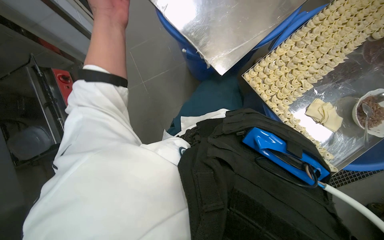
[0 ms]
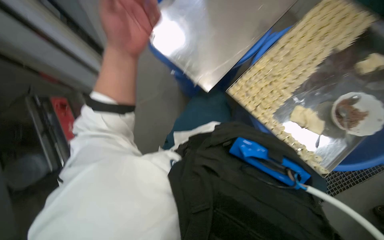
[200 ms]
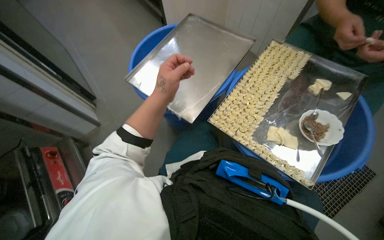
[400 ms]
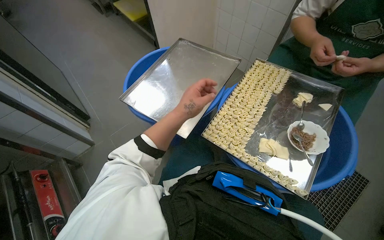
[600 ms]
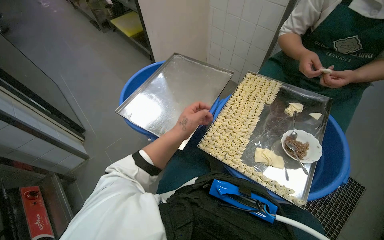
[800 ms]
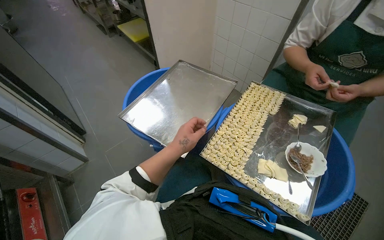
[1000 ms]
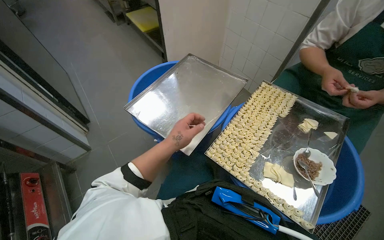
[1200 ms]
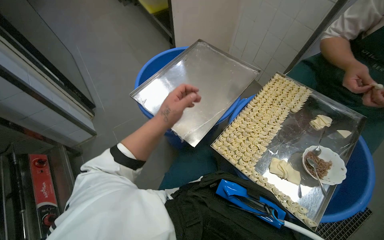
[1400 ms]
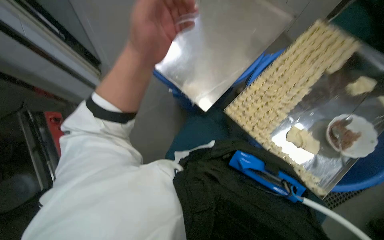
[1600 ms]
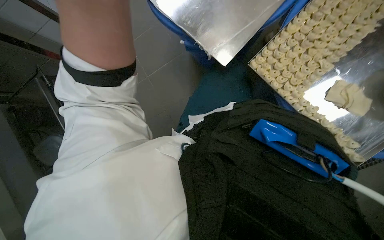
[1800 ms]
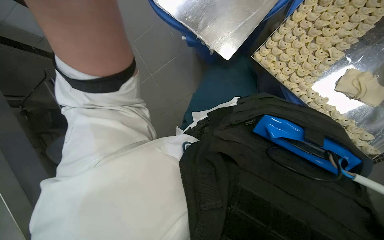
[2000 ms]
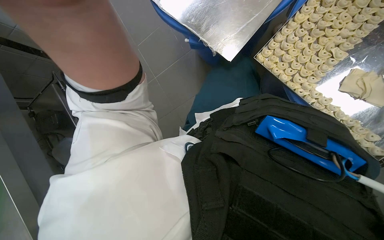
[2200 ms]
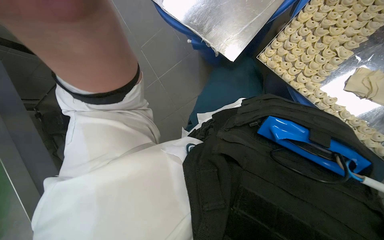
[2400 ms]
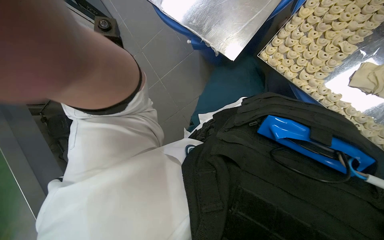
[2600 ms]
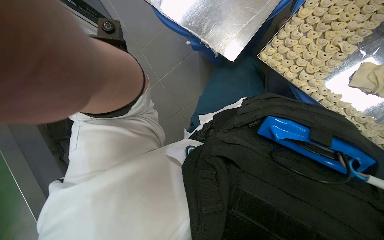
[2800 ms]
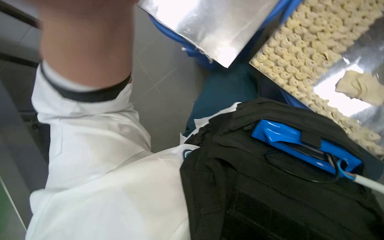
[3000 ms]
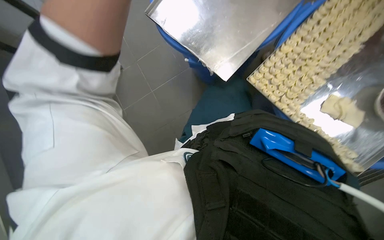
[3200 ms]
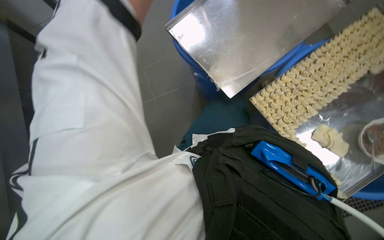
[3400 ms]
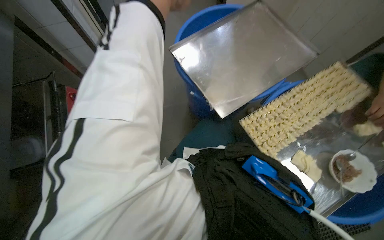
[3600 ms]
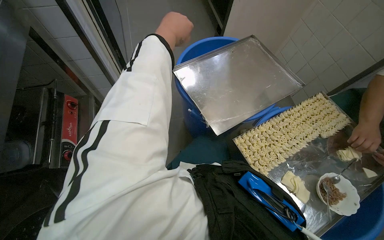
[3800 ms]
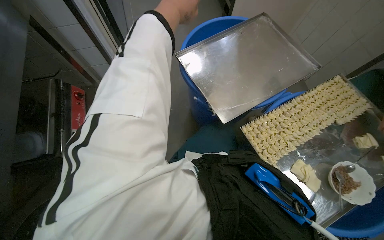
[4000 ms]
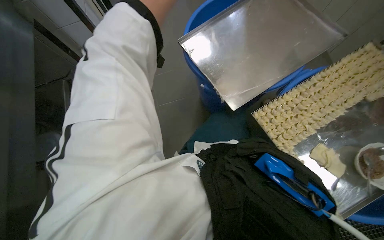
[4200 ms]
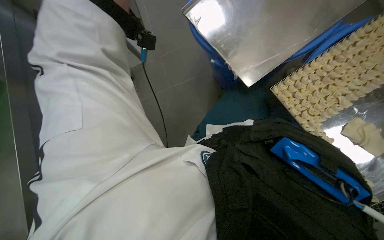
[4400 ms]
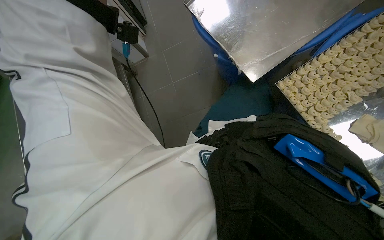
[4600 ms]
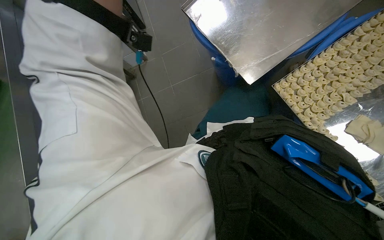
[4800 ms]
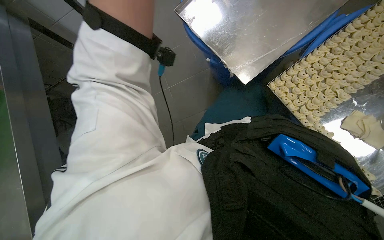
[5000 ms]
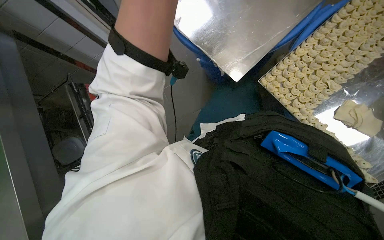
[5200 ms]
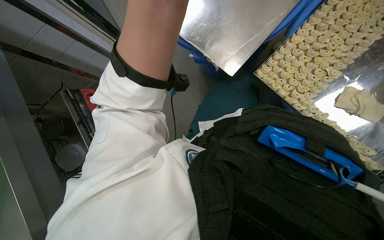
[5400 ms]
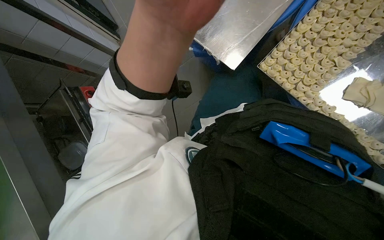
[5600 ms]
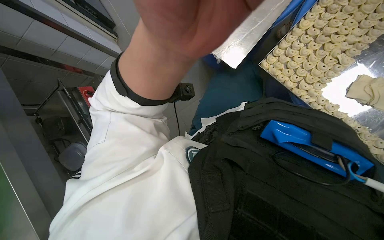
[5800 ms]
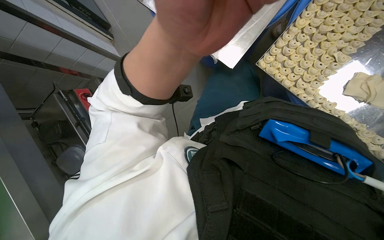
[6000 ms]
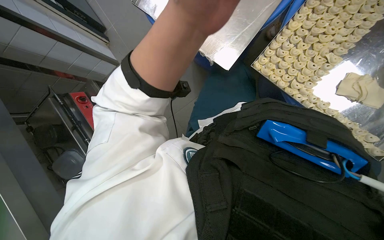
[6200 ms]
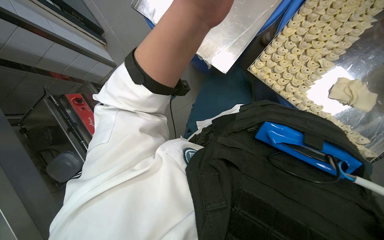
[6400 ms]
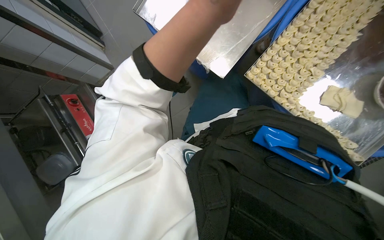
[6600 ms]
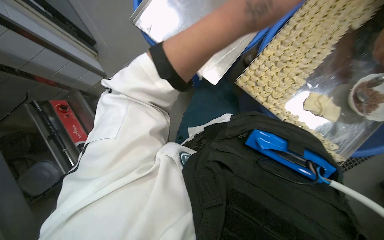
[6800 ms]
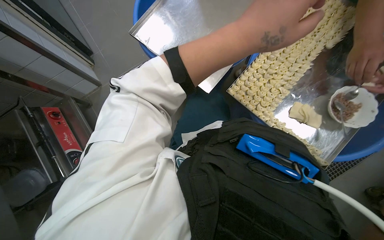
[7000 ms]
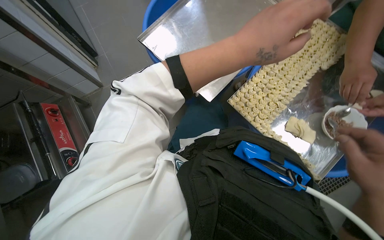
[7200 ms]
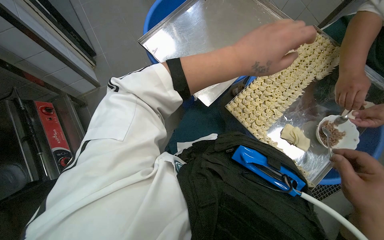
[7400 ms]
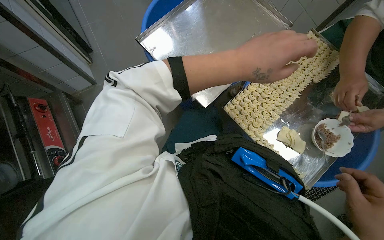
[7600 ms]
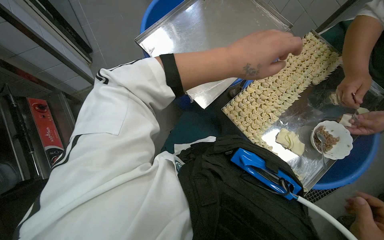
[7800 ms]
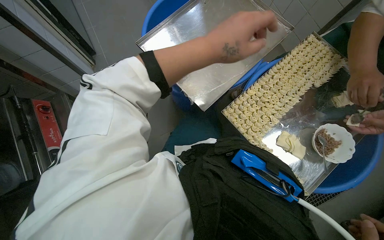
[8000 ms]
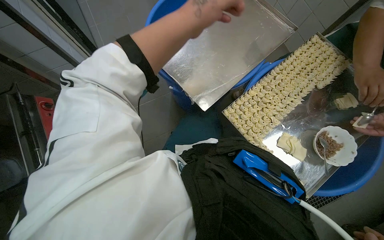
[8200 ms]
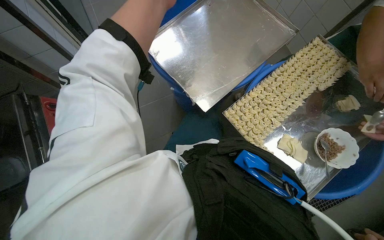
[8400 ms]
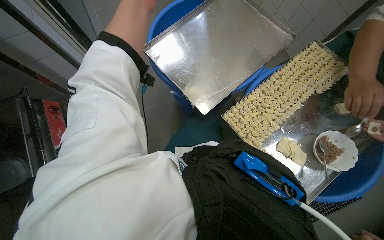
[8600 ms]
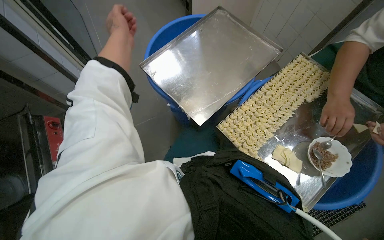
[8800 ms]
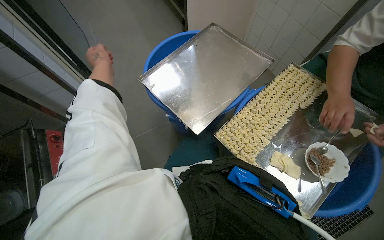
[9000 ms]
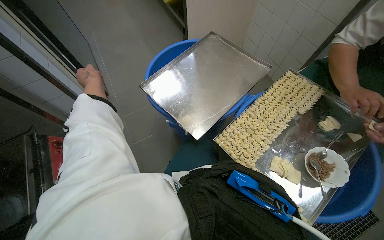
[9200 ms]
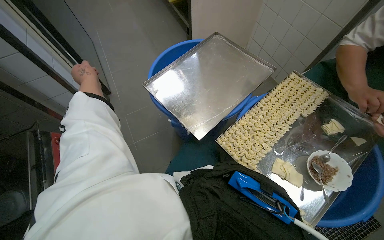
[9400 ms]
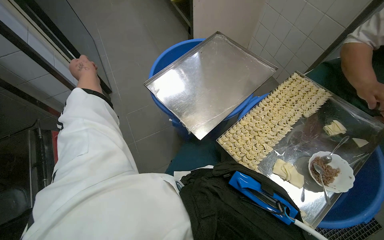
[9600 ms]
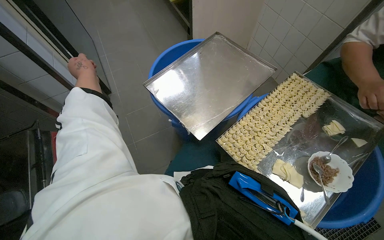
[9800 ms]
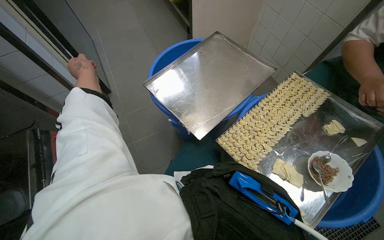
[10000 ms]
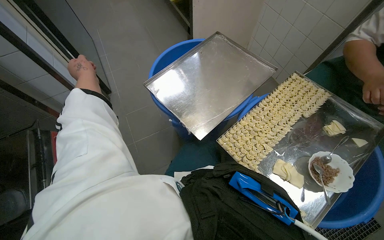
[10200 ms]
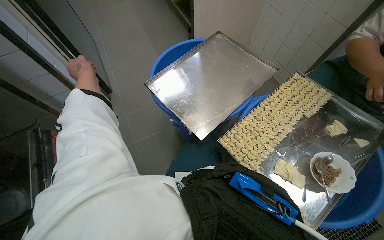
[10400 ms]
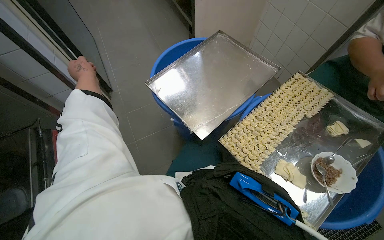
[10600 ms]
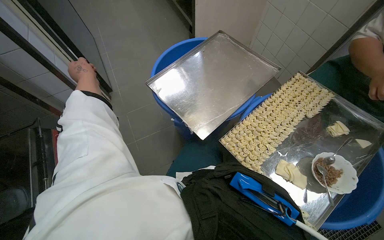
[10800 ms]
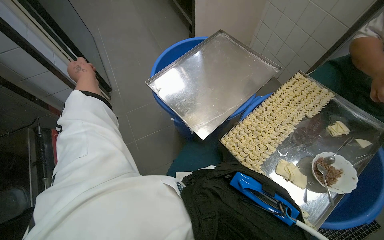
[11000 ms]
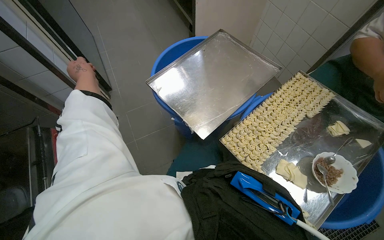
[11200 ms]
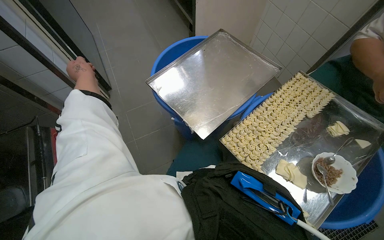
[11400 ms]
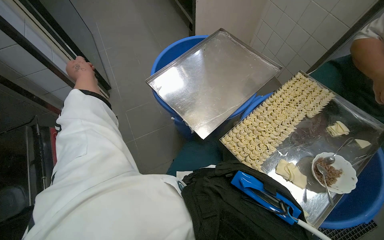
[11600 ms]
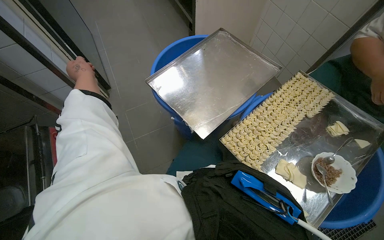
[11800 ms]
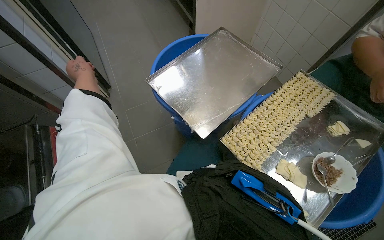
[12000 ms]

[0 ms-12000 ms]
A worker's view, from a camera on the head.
Job: preparing food.
The whole recording: Filling dough pieces with meat. The worker continues to fill dough pieces with meat and shape them before placing them on a tray.
1600 ms to 3000 ms: The view tips downward by some 15 degrees.
6000 ms to 7600 ms: The view pans to the right by roughly 15 degrees. The wearer looks about 15 degrees further upward.
9000 ms to 10400 ms: The left hand moves to the left, approximately 10 cm.

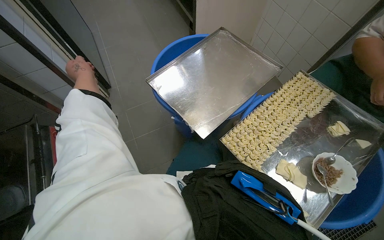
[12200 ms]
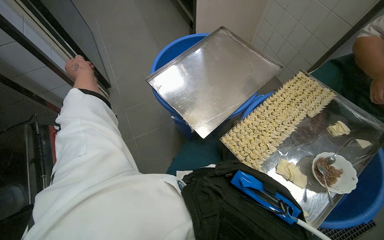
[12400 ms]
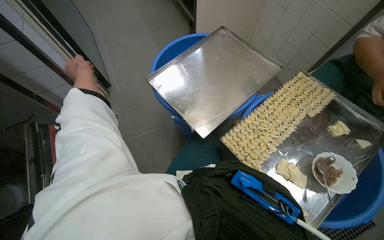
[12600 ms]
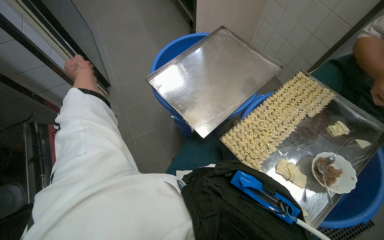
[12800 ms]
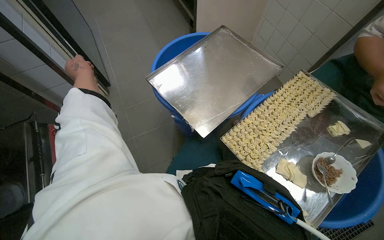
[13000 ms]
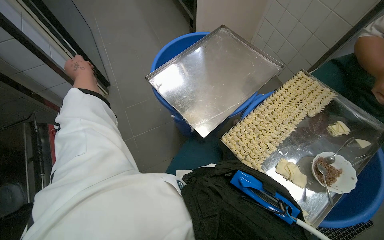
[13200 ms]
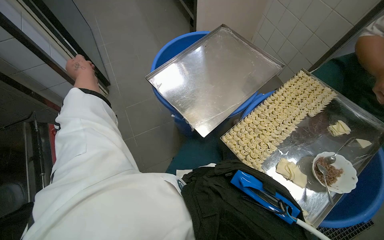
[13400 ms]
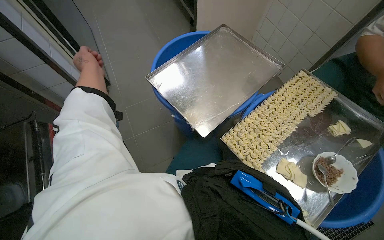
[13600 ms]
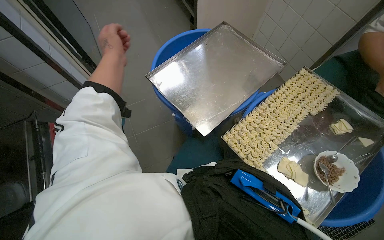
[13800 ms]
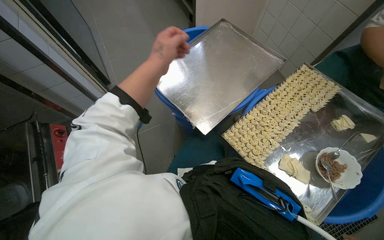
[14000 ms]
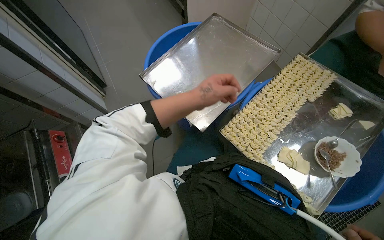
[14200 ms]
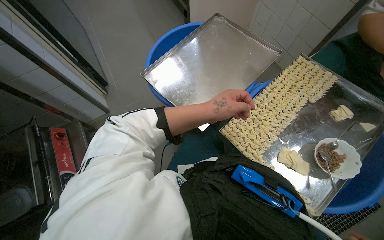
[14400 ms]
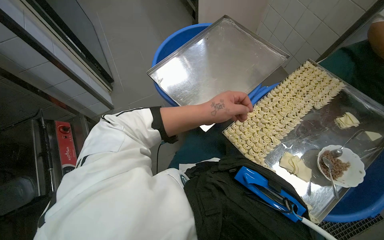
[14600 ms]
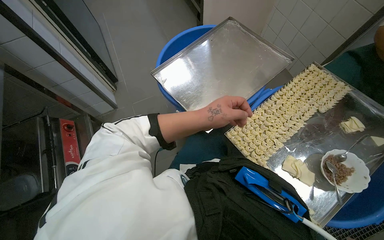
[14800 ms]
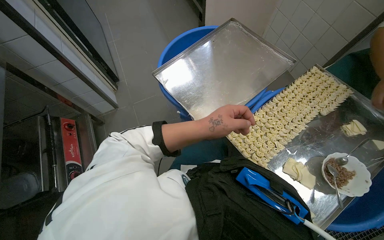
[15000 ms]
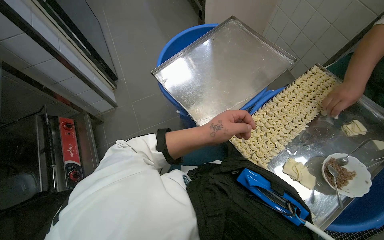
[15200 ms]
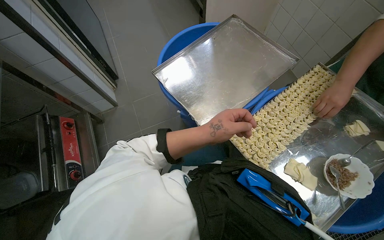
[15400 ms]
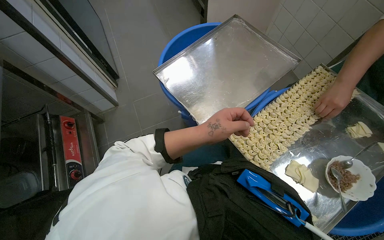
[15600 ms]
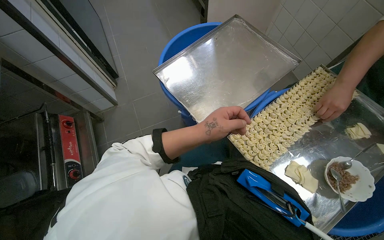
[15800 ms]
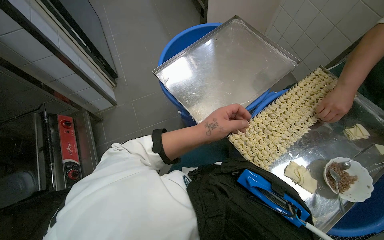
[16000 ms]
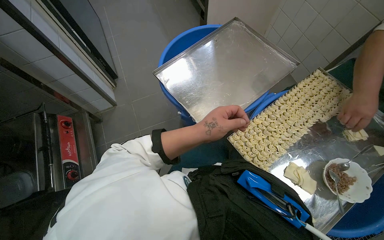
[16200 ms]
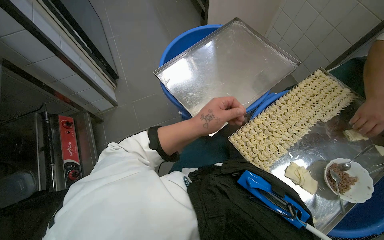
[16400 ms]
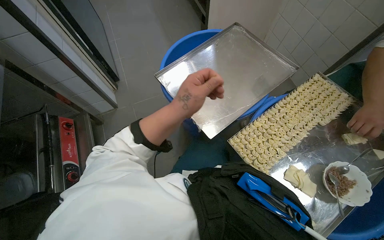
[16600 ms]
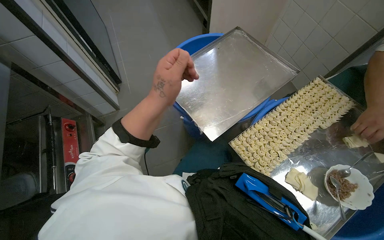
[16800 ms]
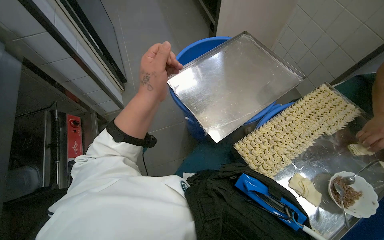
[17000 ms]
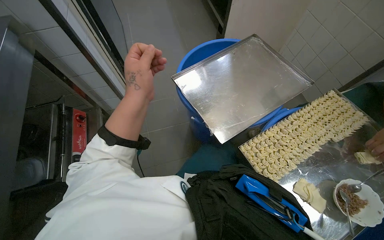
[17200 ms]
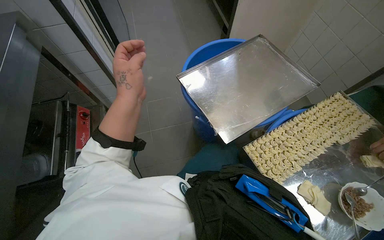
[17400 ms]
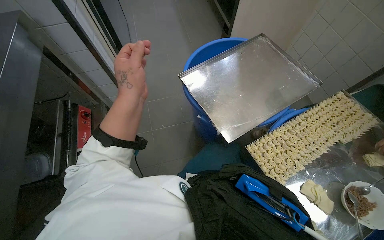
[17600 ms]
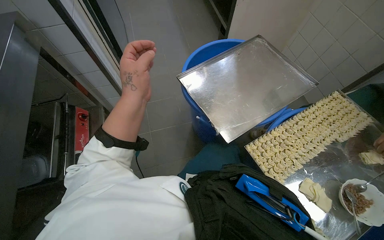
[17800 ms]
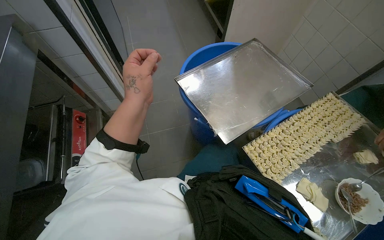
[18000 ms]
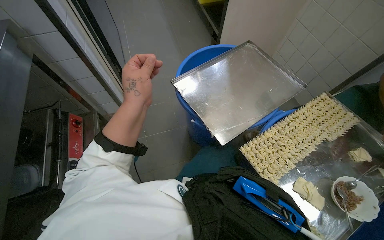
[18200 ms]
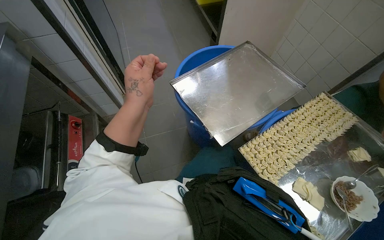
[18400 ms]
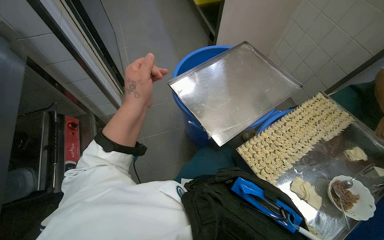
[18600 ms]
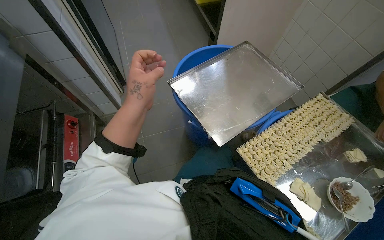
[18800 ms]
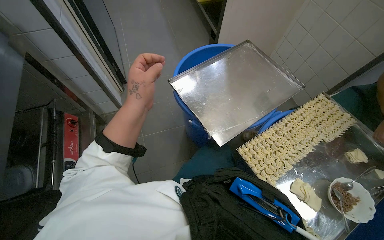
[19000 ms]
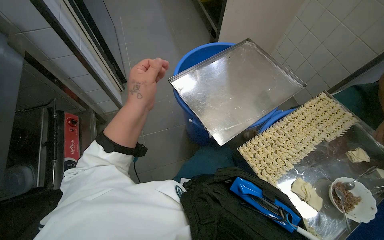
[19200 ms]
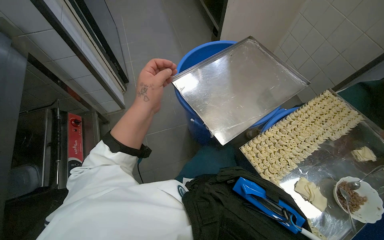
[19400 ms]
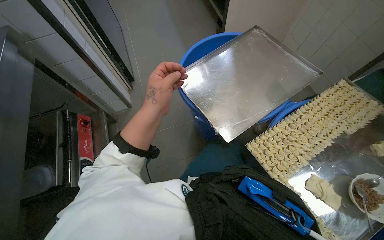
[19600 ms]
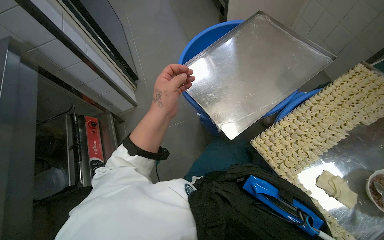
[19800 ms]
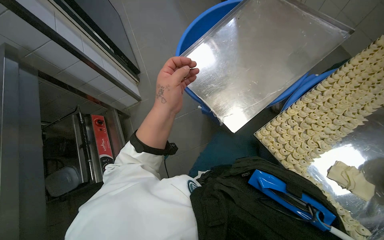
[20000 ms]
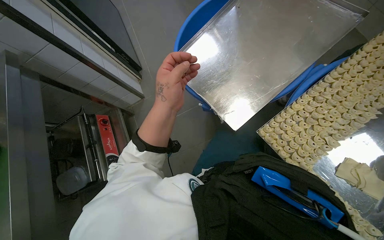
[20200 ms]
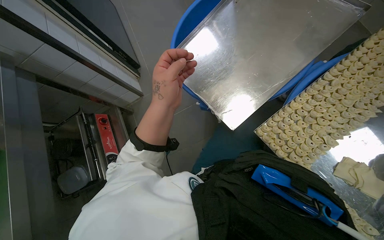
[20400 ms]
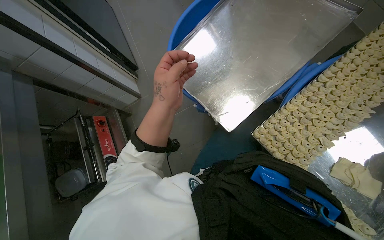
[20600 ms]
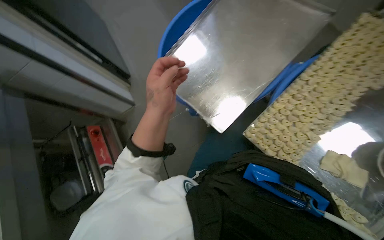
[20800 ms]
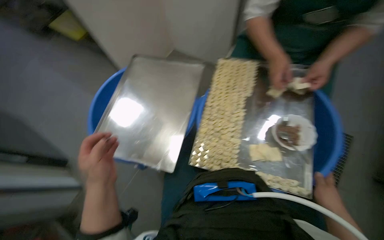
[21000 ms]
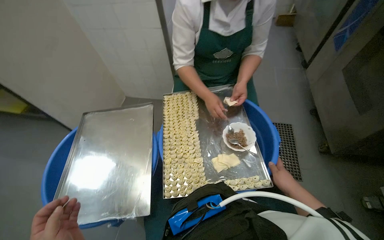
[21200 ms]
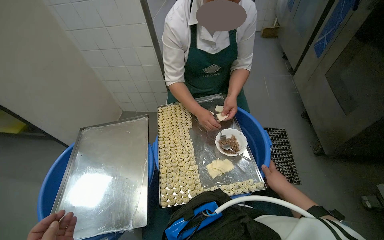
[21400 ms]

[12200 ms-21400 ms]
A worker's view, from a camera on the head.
Job: preparing food.
The whole recording: Filling dough pieces with meat. The worker continues to fill dough pieces with meat and shape them before placing them on a tray.
12200 ms to 13800 ms: The left hand travels to the right by approximately 15 cm.
13800 ms to 15200 ms: The left hand heads to the right and down the picture, covering roughly 35 cm.
15200 ms to 16800 ms: The left hand travels to the left and up the picture by some 15 cm.
16800 ms to 18400 ms: The left hand travels to the left by about 15 cm.
19800 ms to 21400 ms: The wearer looks about 60 degrees further to the right. The view tilts about 30 degrees upward.
